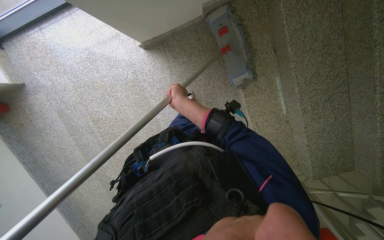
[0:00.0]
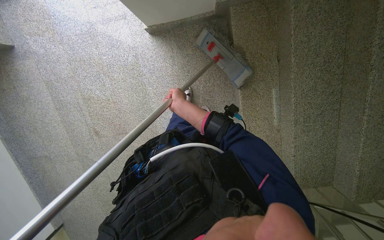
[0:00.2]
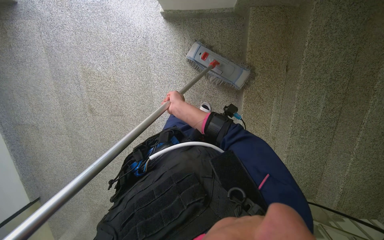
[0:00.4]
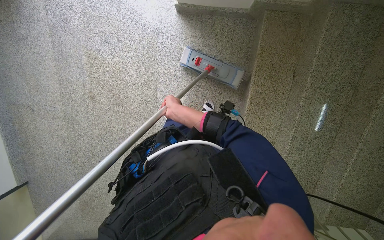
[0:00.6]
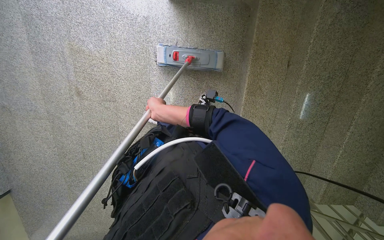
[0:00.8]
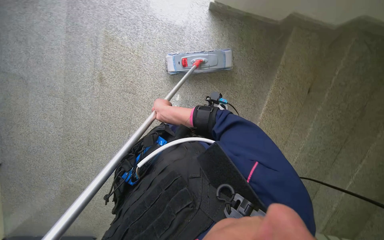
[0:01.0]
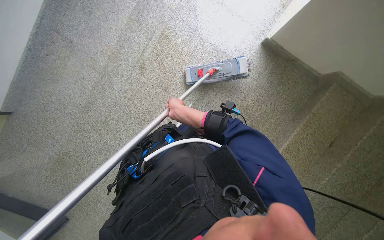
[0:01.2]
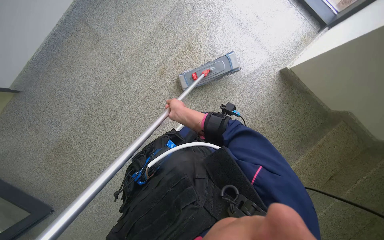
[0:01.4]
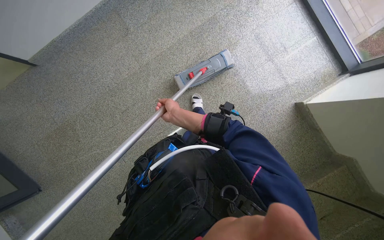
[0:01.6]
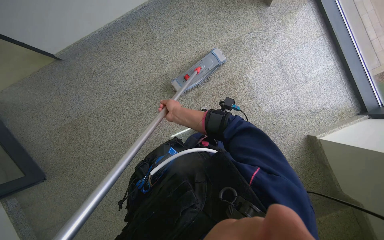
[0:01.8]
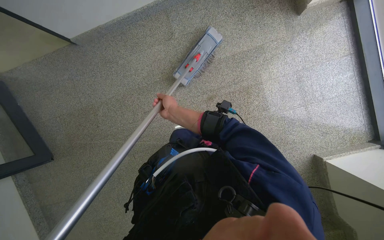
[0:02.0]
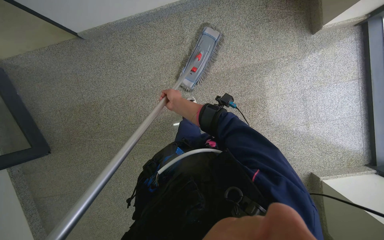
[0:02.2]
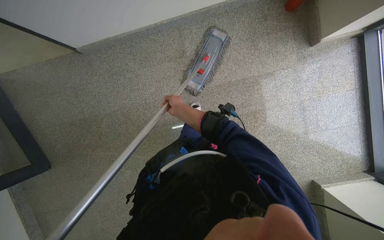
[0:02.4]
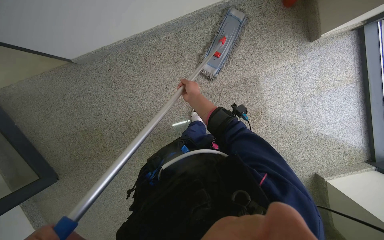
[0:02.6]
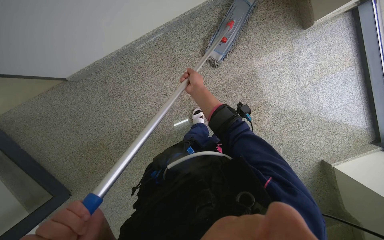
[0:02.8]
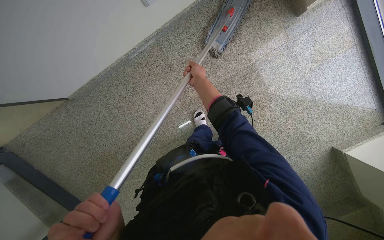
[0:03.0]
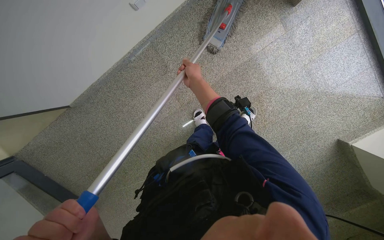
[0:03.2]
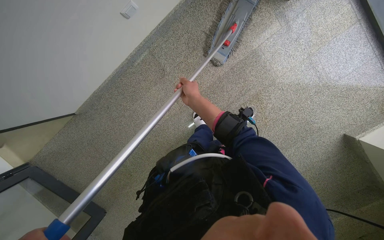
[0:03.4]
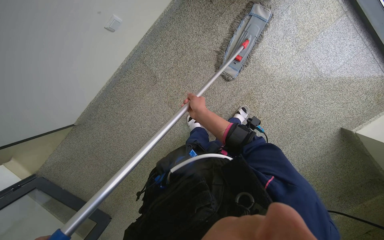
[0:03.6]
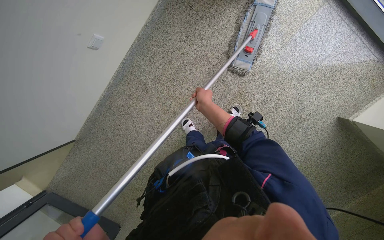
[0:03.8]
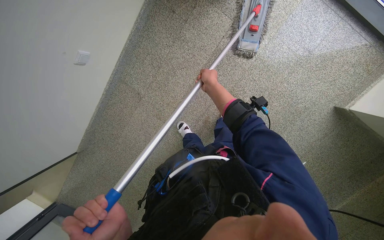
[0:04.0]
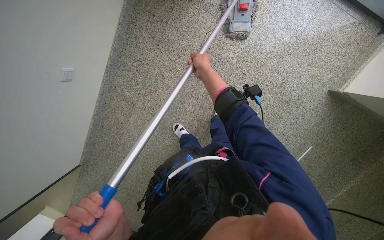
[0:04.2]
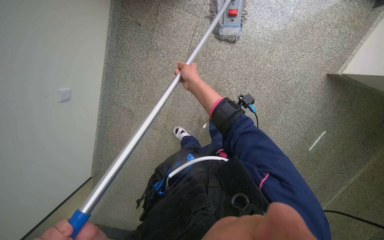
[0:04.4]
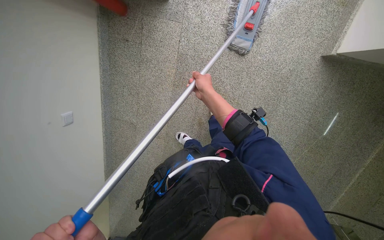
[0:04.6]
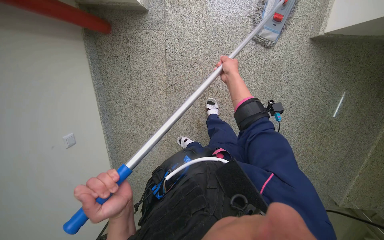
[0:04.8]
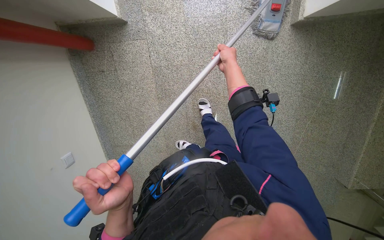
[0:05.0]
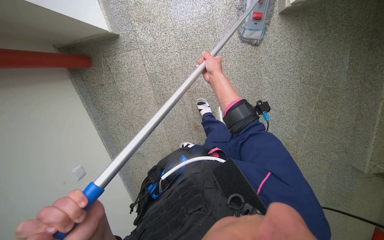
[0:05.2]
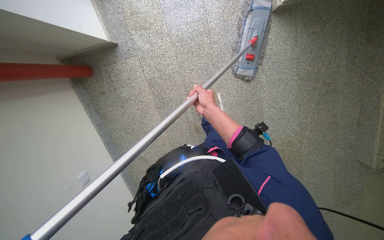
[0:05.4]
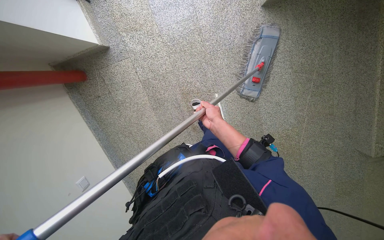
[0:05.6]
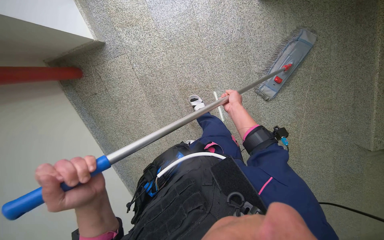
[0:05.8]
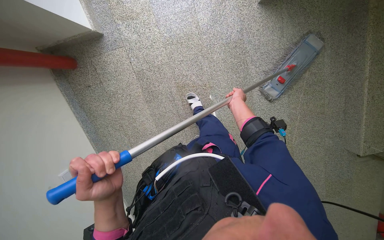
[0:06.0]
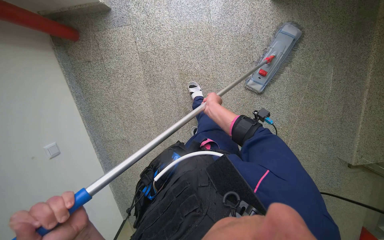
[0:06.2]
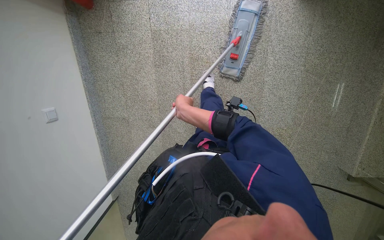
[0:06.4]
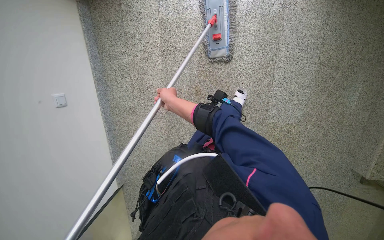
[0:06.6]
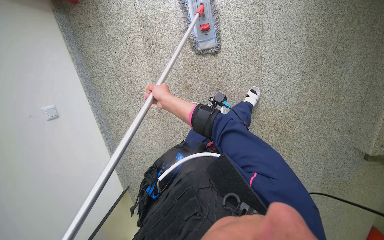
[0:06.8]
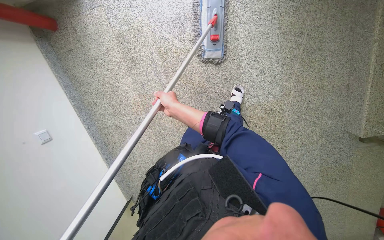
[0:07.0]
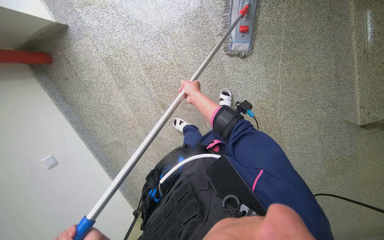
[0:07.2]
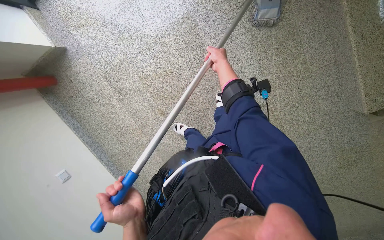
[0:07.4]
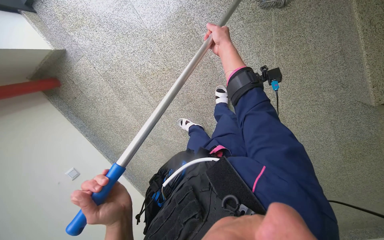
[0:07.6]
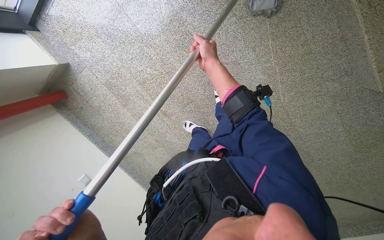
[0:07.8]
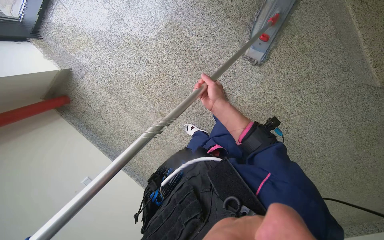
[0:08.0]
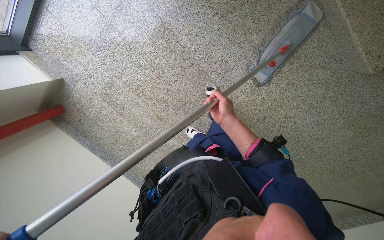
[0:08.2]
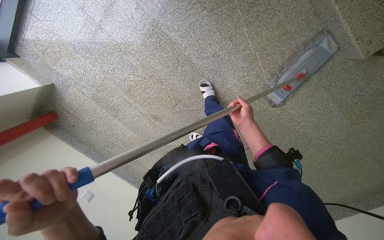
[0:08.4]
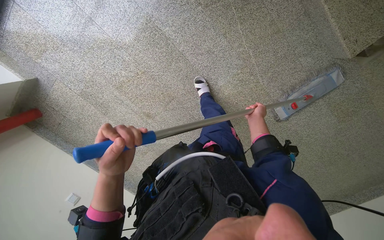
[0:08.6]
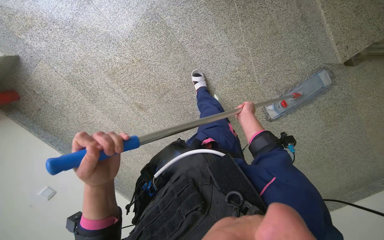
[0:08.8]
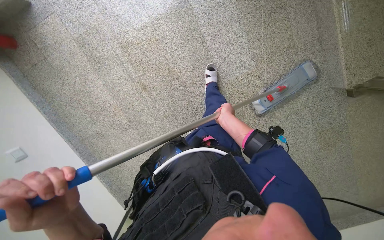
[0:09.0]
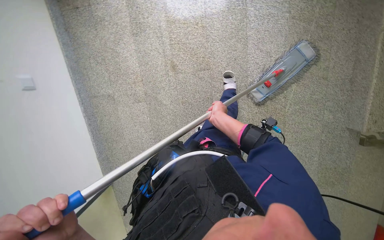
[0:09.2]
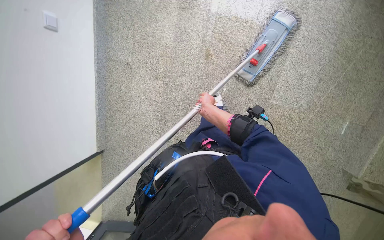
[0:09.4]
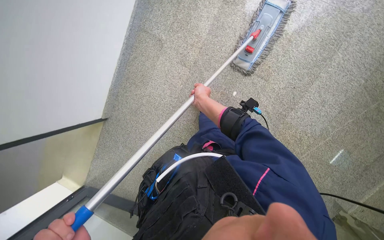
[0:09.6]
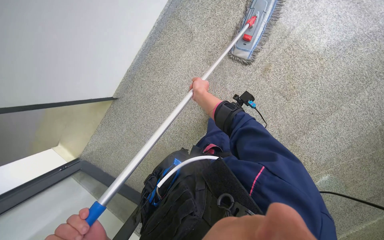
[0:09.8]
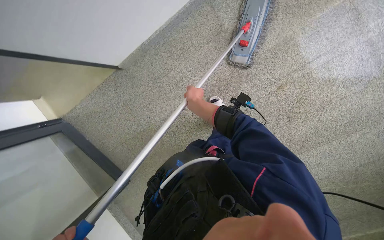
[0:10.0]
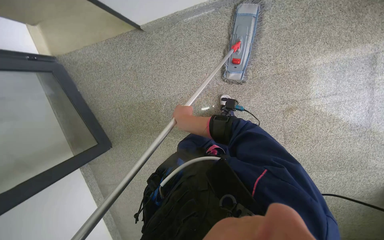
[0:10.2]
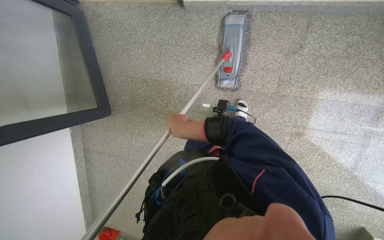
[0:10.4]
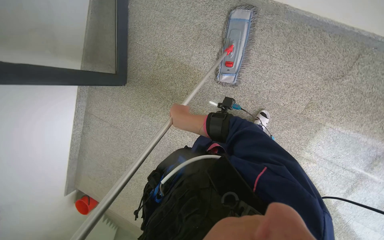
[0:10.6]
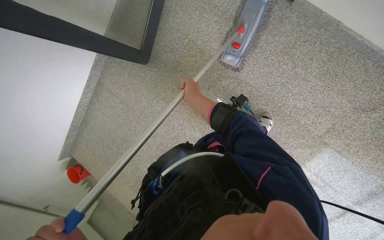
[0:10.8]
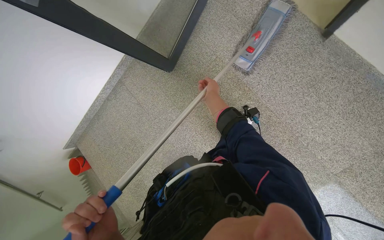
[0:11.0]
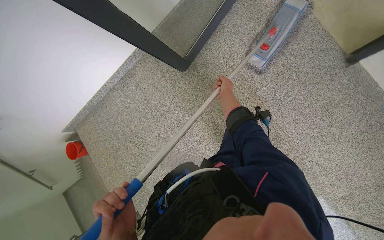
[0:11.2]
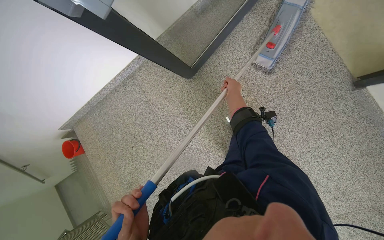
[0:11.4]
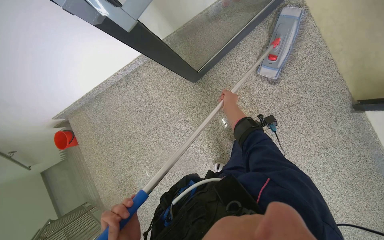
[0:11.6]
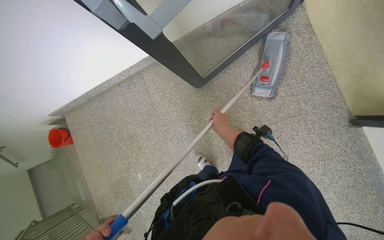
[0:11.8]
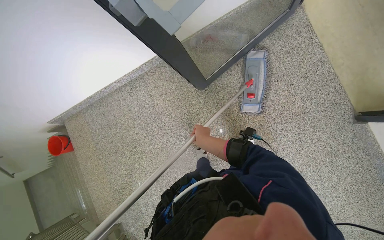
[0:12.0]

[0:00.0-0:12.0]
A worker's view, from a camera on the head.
Job: mopping floor.
The whole recording: Mopping staircase floor. The worker cleans and reattaches the mop head to continue mopping the staircase floor.
0:00.0 to 0:01.6: The camera travels some 60 cm. The view tilts approximately 15 degrees upward. The scene rotates clockwise by roughly 75 degrees.
0:04.4 to 0:06.0: Everything in view rotates some 40 degrees counterclockwise.
0:06.0 to 0:07.6: The camera travels about 60 cm.
0:07.6 to 0:09.0: The right hand travels down the picture by about 40 cm.
0:09.0 to 0:10.4: The head travels approximately 1 m. The view pans to the right by roughly 20 degrees. The view tilts approximately 15 degrees downward. The scene rotates clockwise by roughly 120 degrees.

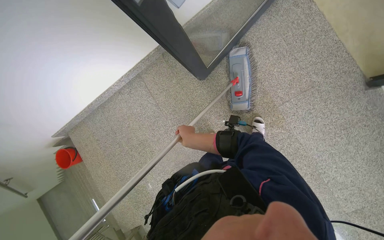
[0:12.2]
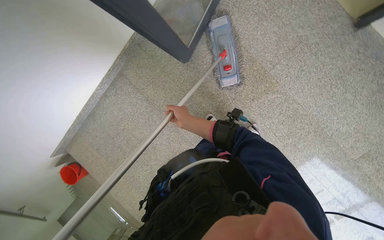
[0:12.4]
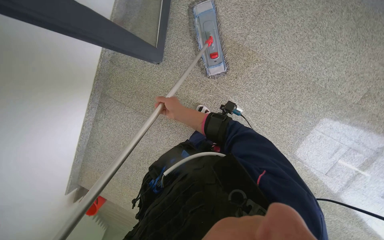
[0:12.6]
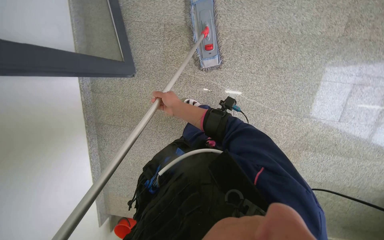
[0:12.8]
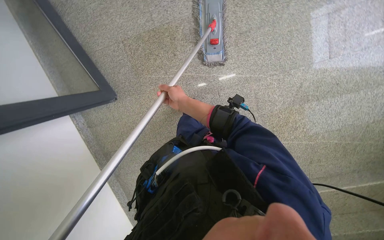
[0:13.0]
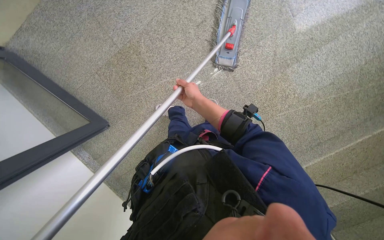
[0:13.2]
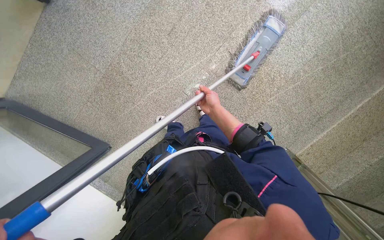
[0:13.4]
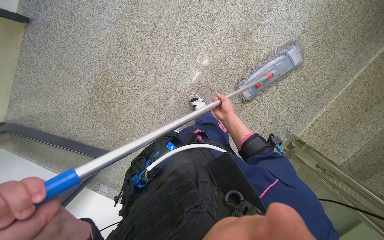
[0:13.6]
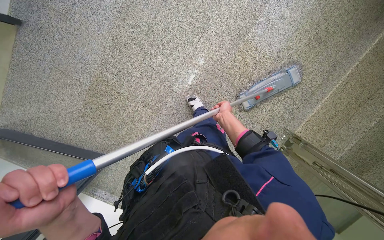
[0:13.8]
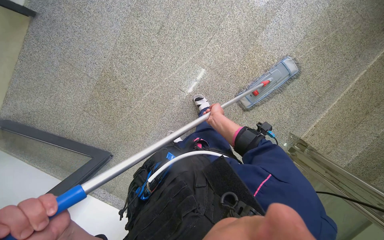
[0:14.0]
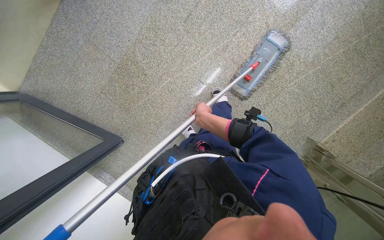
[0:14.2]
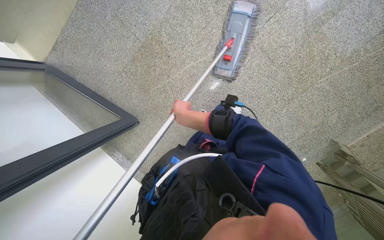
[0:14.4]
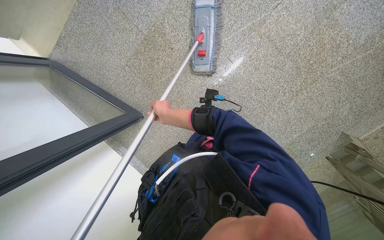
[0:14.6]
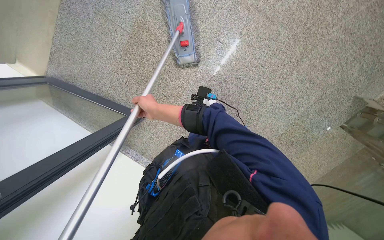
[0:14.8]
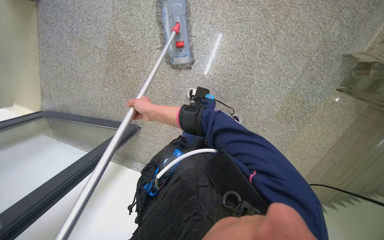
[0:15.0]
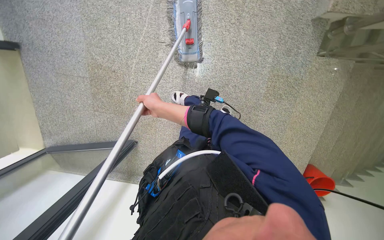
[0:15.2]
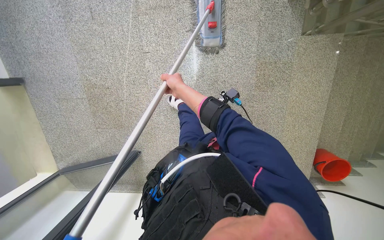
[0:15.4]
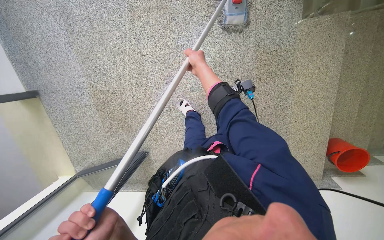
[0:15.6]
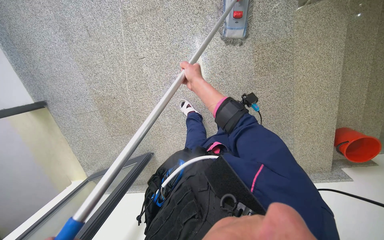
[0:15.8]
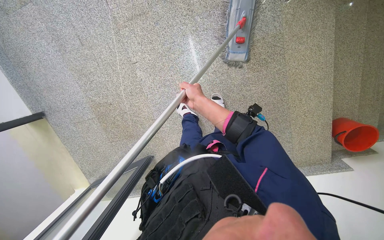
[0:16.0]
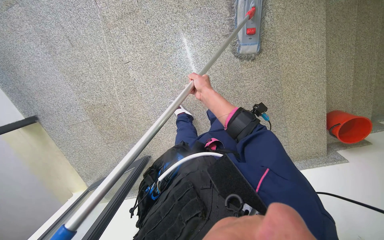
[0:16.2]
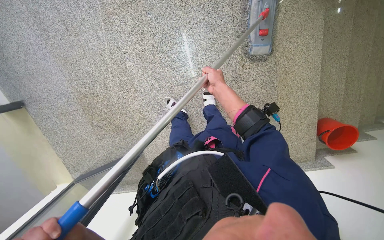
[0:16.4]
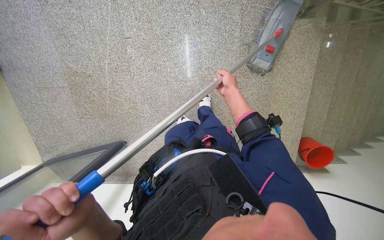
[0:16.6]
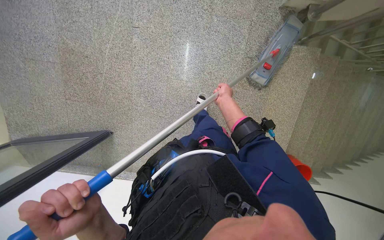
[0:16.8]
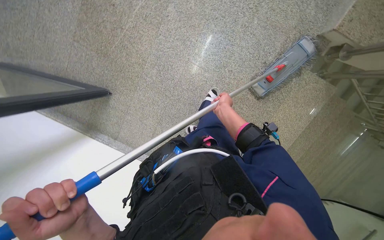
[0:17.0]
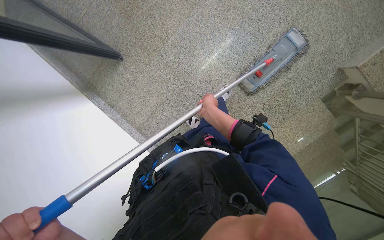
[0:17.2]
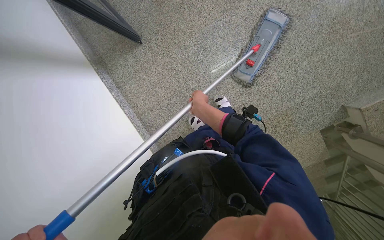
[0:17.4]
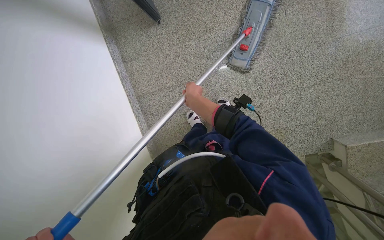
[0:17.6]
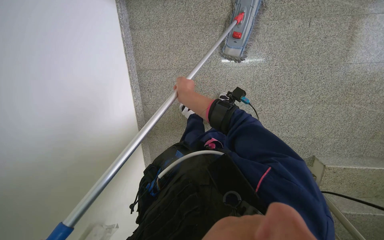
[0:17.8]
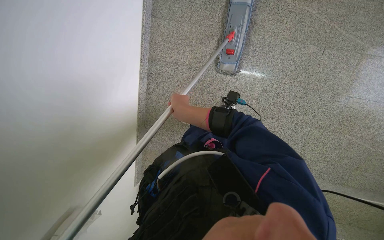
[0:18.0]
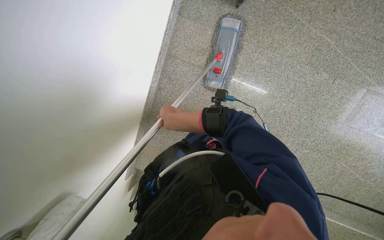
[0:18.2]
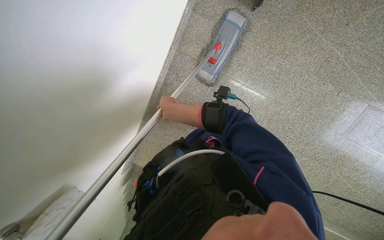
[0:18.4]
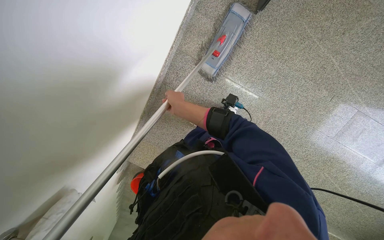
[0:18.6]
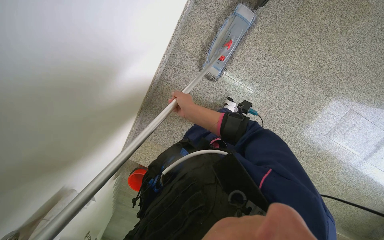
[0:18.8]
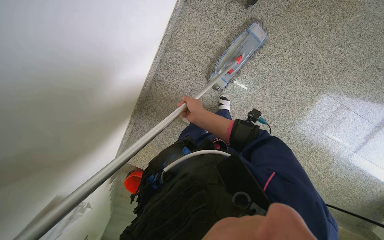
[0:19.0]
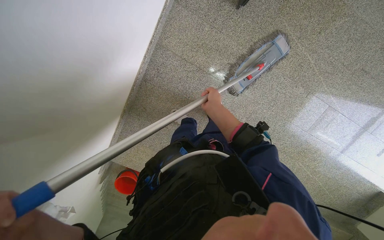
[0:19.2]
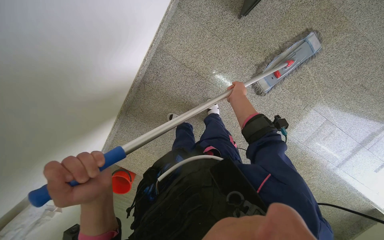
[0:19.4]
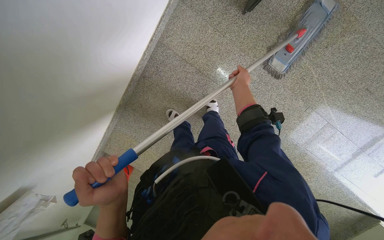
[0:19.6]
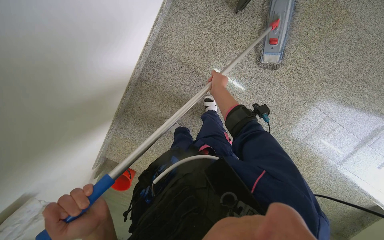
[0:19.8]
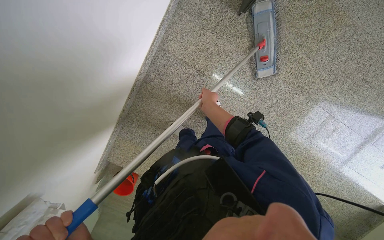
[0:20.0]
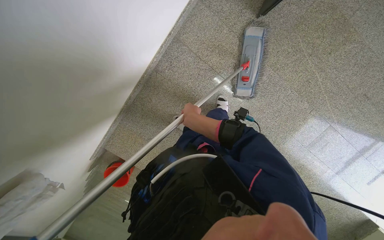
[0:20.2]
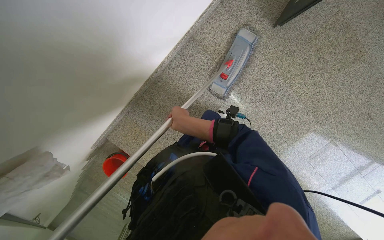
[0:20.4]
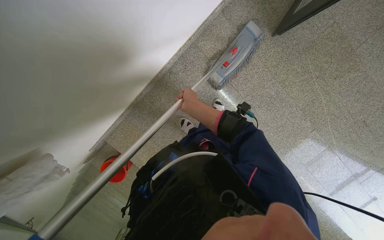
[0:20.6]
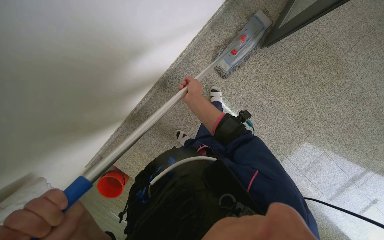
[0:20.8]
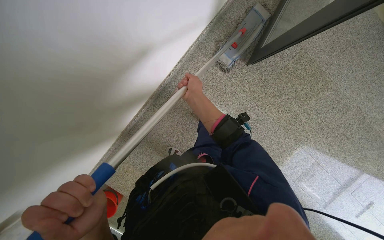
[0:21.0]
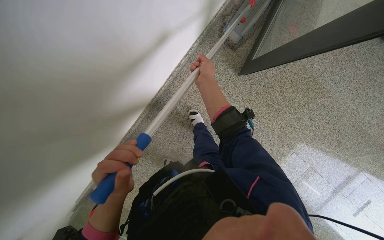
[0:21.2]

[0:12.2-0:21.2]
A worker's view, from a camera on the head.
Job: mopping floor.
The whole recording: Mopping staircase floor. The worker cleans and reattaches the mop head to continue mopping the staircase floor.
0:12.2 to 0:13.8: Everything in view rotates approximately 110 degrees counterclockwise.
0:15.2 to 0:16.6: The right hand shifts about 50 cm to the right.
0:16.6 to 0:18.2: The camera is carried some 60 cm. The camera is aimed approximately 30 degrees further to the right. Everything in view rotates some 110 degrees clockwise.
0:18.2 to 0:19.8: The right hand travels up the picture, to the right and farther from the camera by approximately 30 cm.
0:19.8 to 0:21.2: The right hand heads nearer to the camera and to the left, covering approximately 25 cm, and reaches about 15 cm down the picture, then returns.
